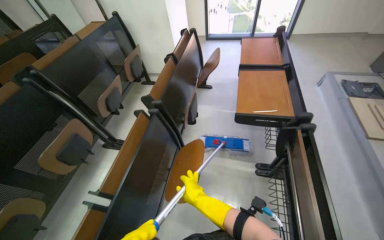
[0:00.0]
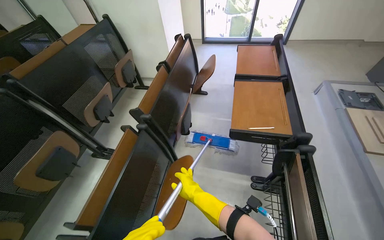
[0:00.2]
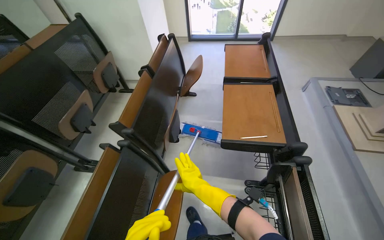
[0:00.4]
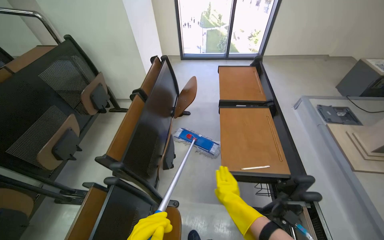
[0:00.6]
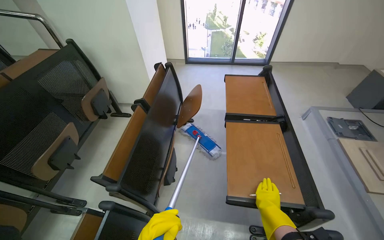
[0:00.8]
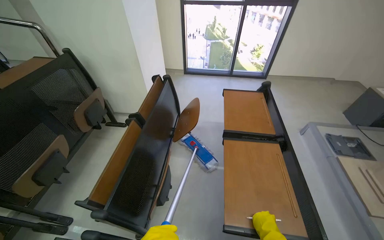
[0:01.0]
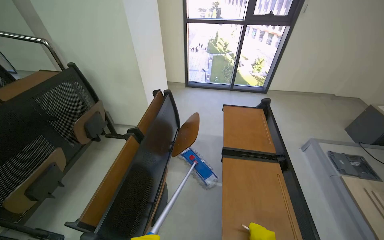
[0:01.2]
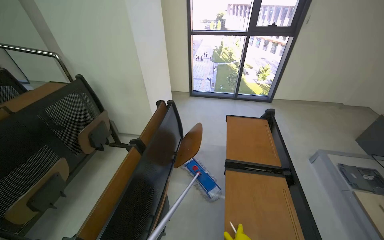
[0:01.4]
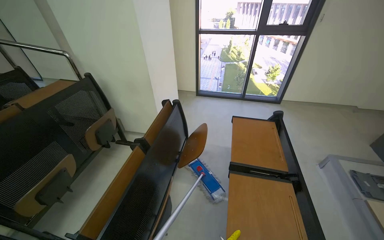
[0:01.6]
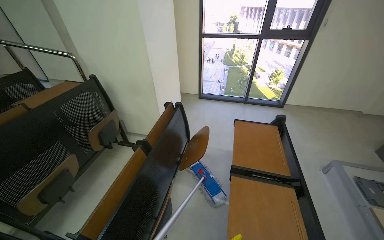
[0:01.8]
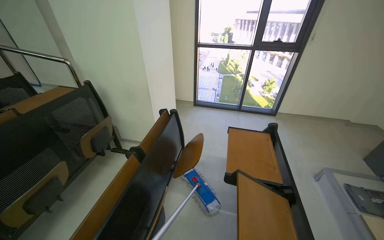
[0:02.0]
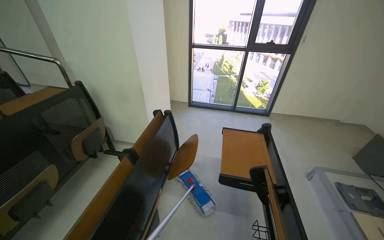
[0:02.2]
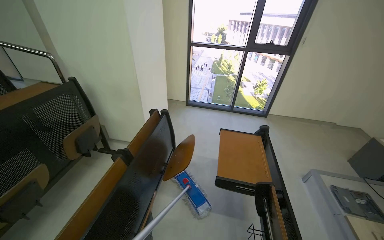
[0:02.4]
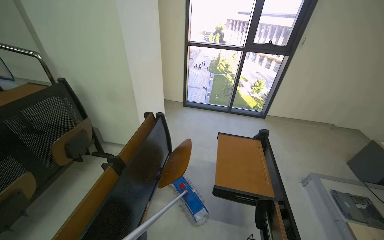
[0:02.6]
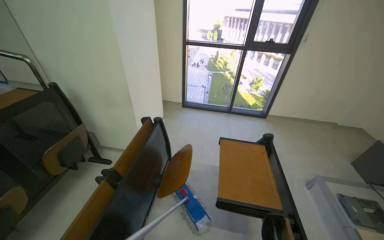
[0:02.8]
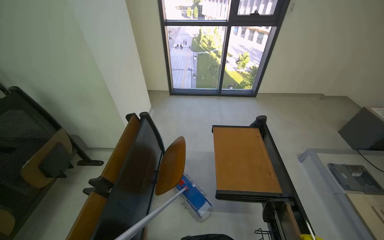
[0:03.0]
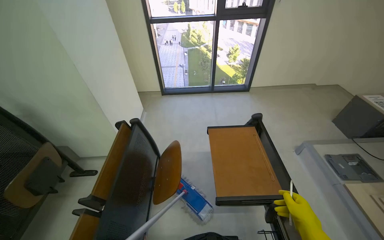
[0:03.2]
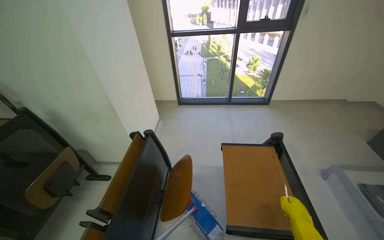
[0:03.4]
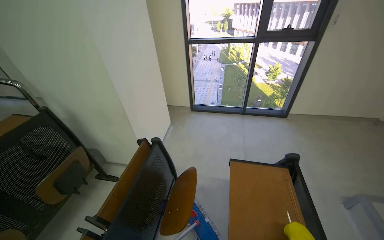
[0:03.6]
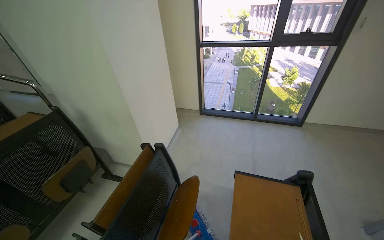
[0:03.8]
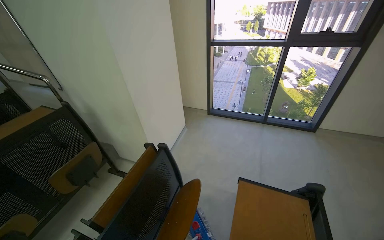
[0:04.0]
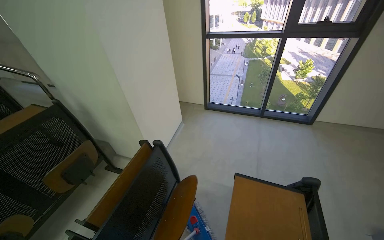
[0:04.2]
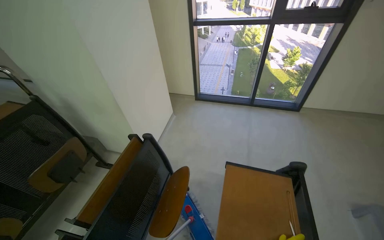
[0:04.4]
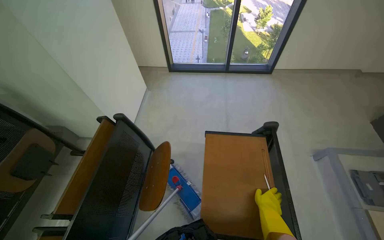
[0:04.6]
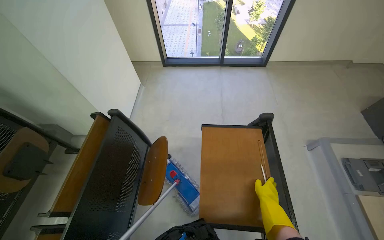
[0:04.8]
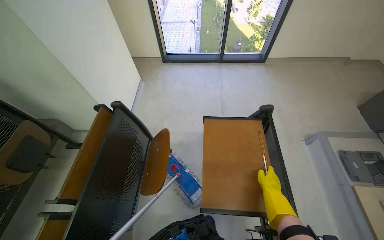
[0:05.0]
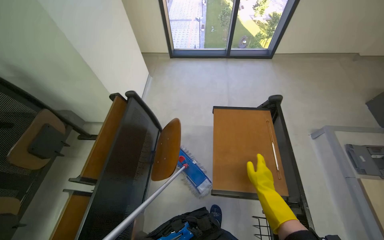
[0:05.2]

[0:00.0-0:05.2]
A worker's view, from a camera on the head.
Job: mopping floor.
The whole recording: Mopping lecture hall floor. The worker mops the floor of the lecture hall, moving the mop through the aisles between seats.
0:00.0 to 0:01.8: The camera is carried about 60 cm. The camera pitches upward, by some 15 degrees.
0:01.8 to 0:03.4: The camera travels roughly 40 cm.
0:03.4 to 0:05.2: The wearer looks roughly 15 degrees further downward.

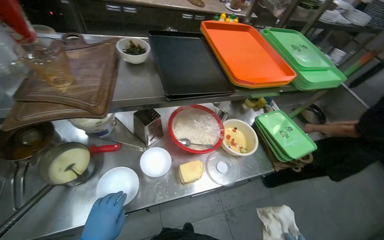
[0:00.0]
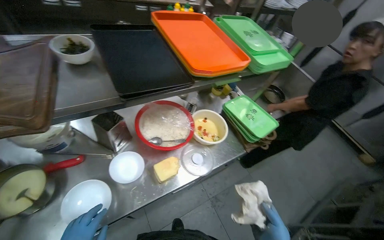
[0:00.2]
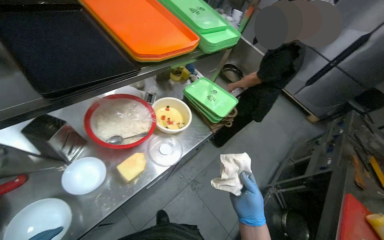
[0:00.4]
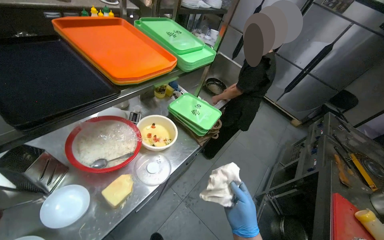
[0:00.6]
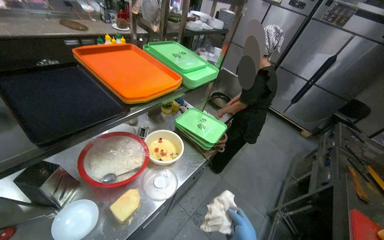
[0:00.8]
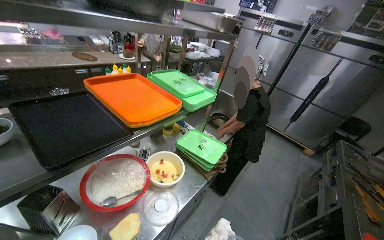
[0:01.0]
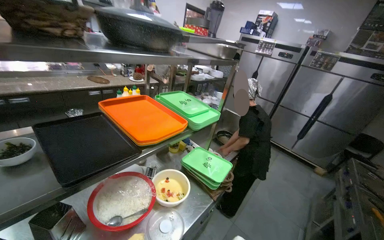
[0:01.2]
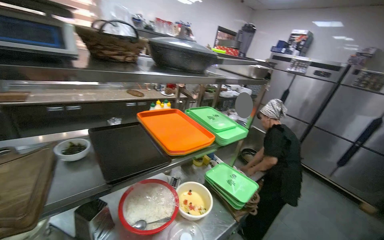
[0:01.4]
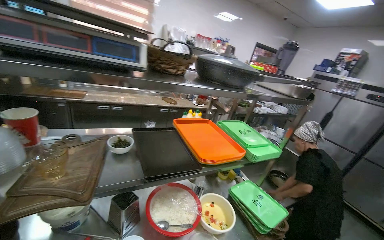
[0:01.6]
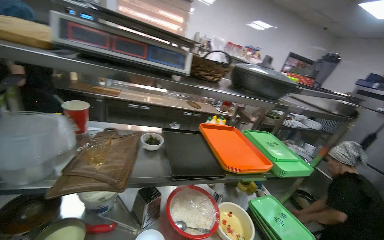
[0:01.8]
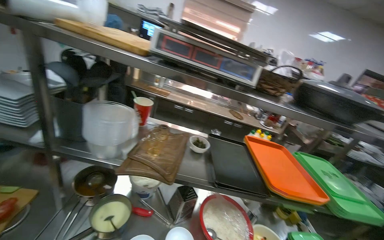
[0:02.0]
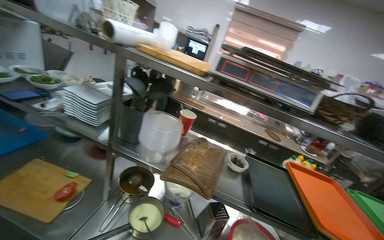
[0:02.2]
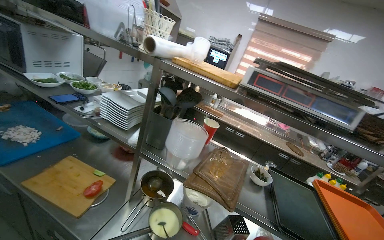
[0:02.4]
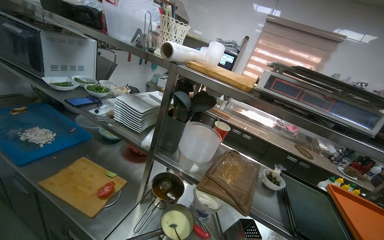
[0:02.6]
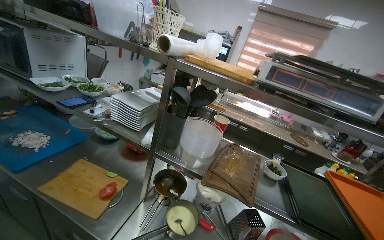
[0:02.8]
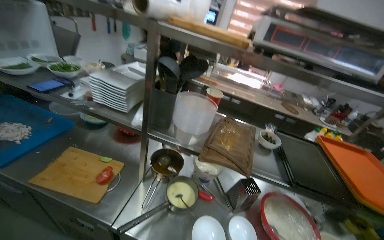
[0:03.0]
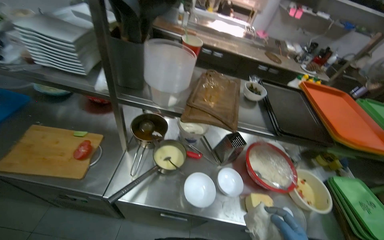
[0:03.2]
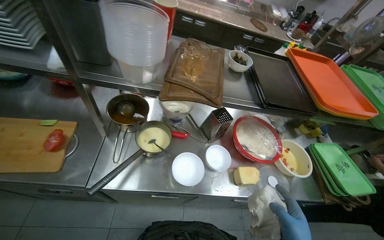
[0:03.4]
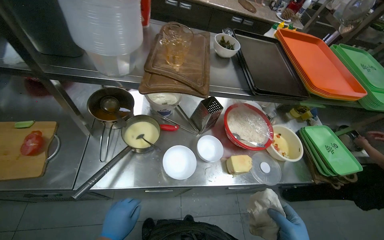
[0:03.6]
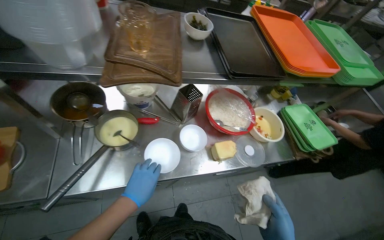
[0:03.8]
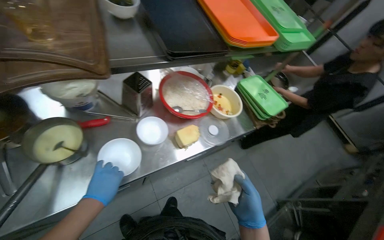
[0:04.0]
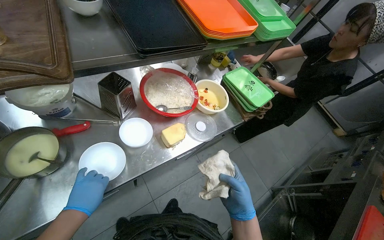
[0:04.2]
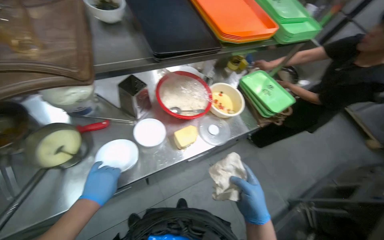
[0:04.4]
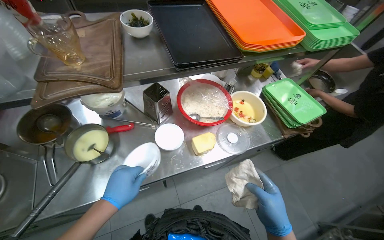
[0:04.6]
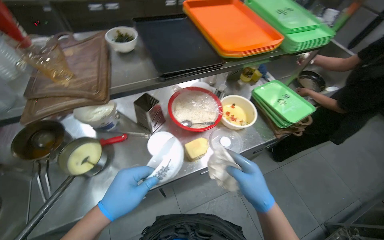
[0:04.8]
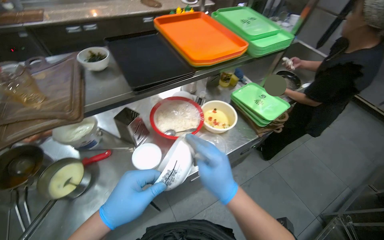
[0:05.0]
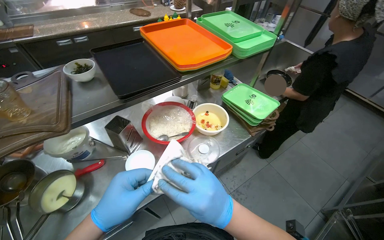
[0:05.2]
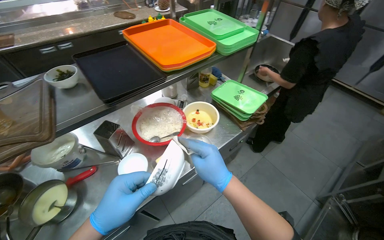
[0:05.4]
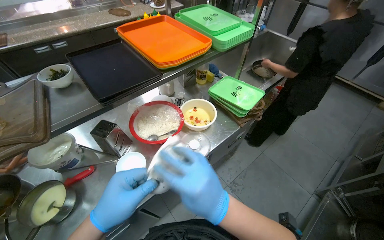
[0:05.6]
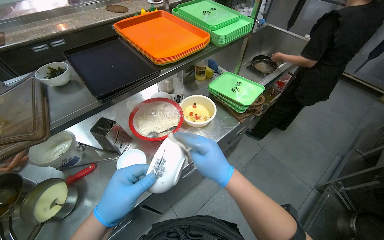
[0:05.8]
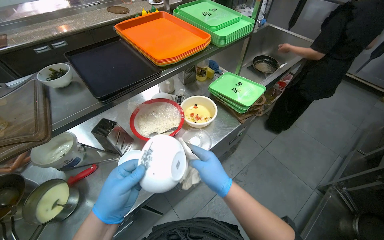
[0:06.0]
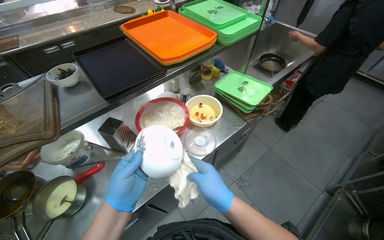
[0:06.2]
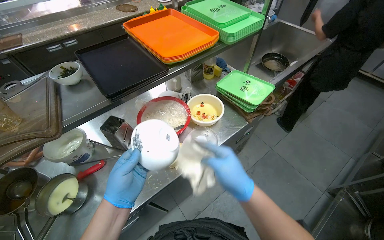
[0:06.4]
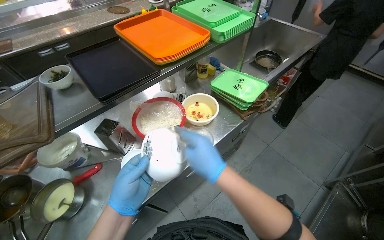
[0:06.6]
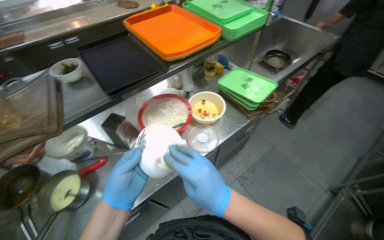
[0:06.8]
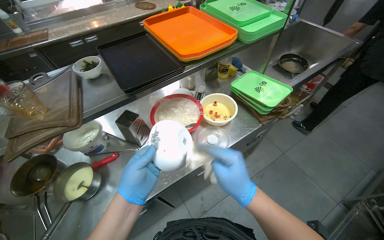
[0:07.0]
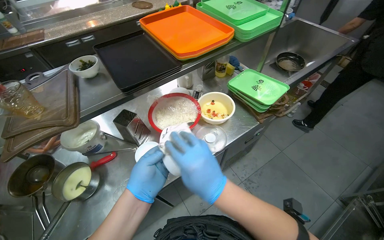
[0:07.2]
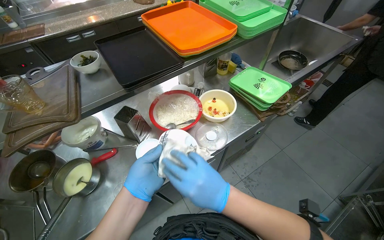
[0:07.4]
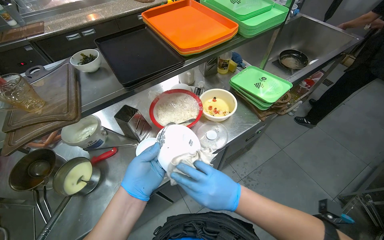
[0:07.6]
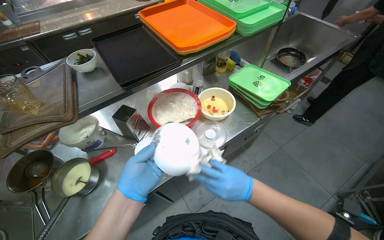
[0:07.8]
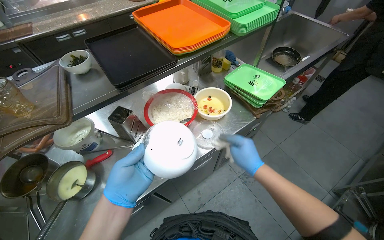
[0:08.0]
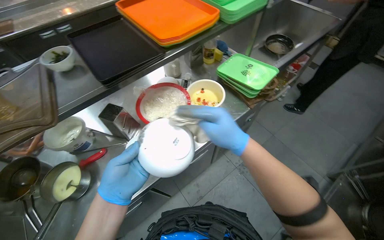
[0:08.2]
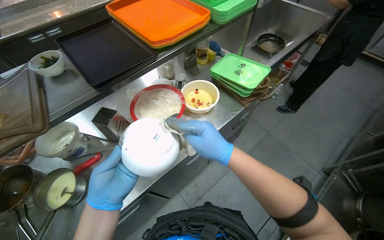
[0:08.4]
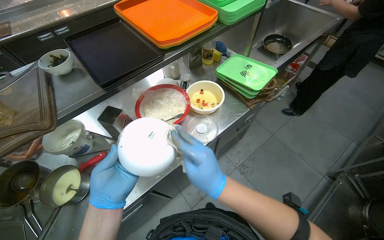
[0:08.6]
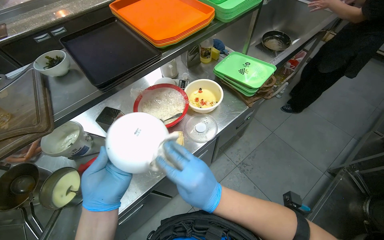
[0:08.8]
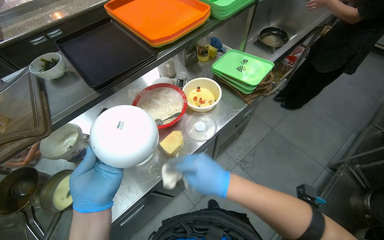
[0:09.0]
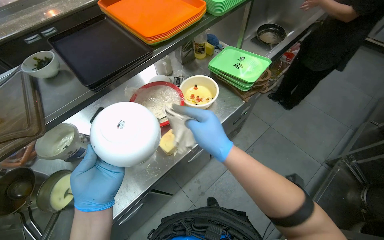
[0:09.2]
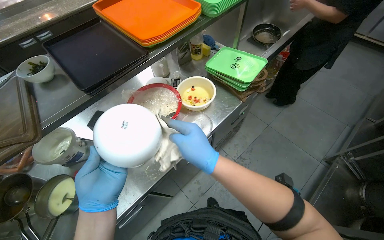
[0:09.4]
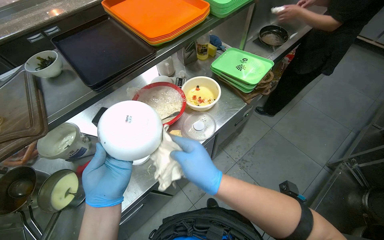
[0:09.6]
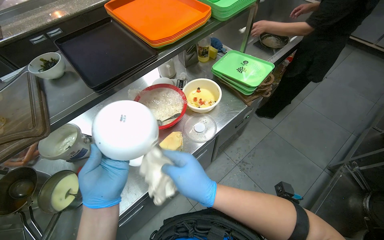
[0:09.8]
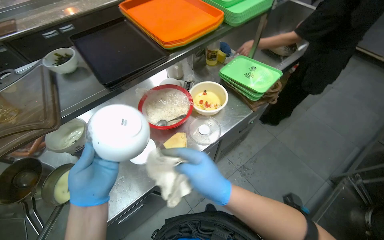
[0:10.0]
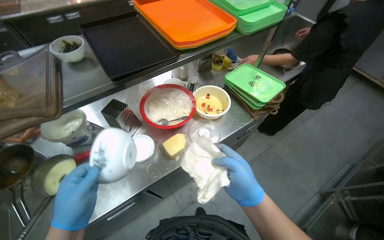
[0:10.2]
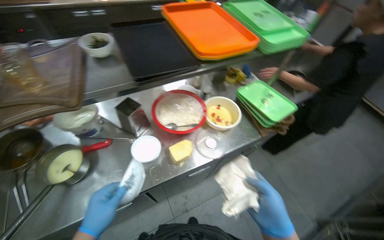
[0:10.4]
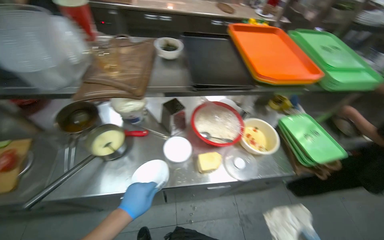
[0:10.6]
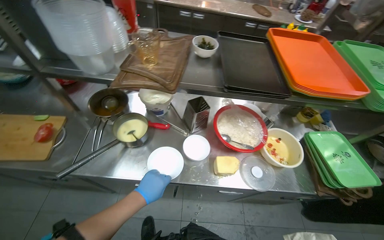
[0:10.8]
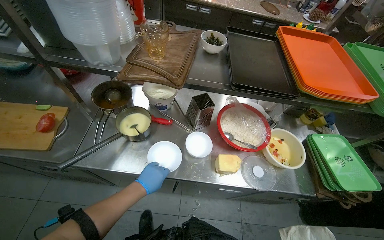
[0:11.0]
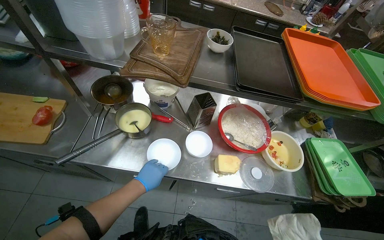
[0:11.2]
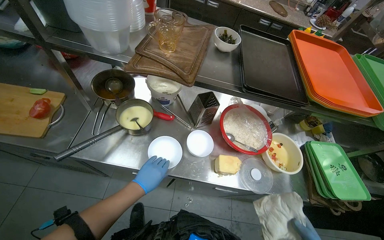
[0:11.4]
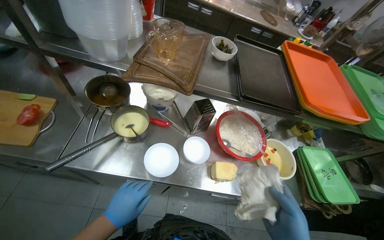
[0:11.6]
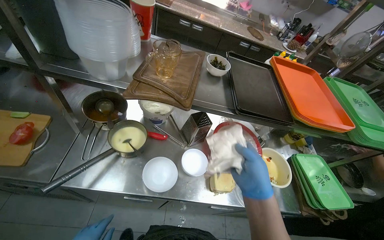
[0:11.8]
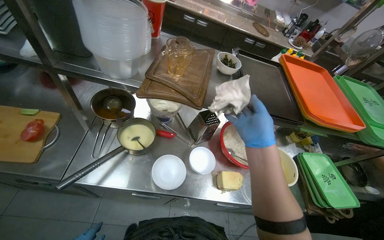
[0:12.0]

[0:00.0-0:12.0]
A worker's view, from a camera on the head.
Job: preparing food.
The whole recording: Scooping items into bowl. The worker scoops small items from a pot into a white bowl.
0:00.0 to 0:01.6: The view tilts roughly 25 degrees upward.
0:01.6 to 0:03.0: The head rotates approximately 40 degrees to the left.
0:03.0 to 0:04.4: The wearer looks some 40 degrees further to the right. The view tips downward by some 40 degrees.
0:04.4 to 0:06.0: The right hand moves up the picture, about 10 cm, while the left hand moves to the right and nearer to the camera, about 20 cm.
0:06.0 to 0:07.6: The hands are busy where they are.
0:07.6 to 0:09.0: The right hand goes up the picture and returns, roughly 10 cm each way.
0:09.0 to 0:10.4: The left hand heads down the picture, covering some 10 cm.
0:10.4 to 0:12.0: The scene rotates clockwise by some 30 degrees.

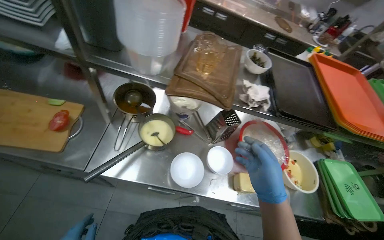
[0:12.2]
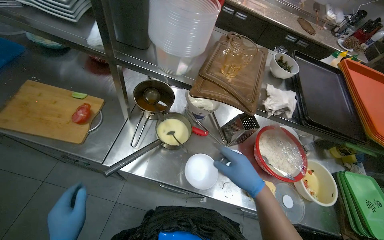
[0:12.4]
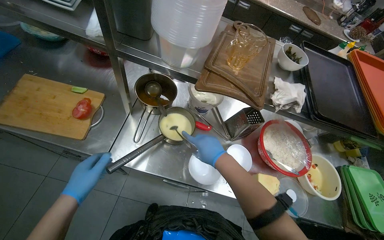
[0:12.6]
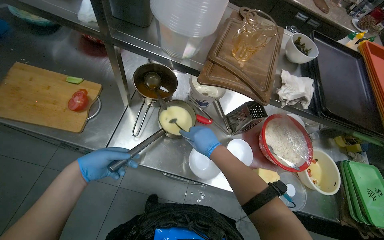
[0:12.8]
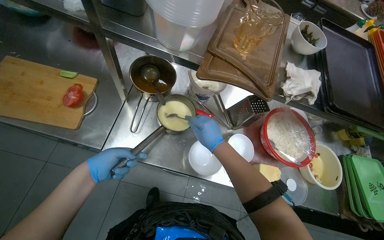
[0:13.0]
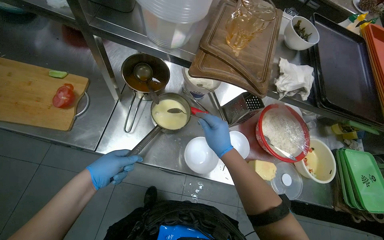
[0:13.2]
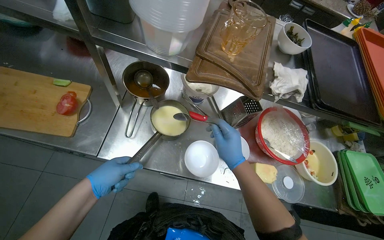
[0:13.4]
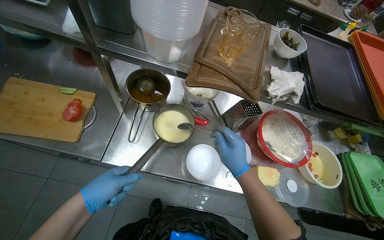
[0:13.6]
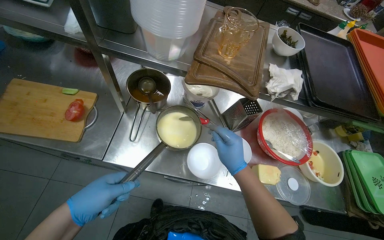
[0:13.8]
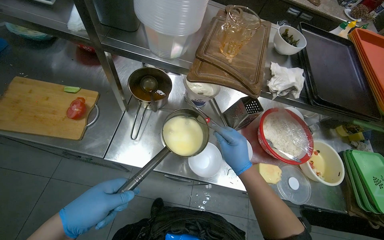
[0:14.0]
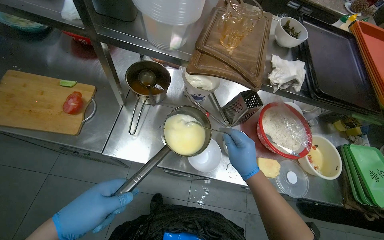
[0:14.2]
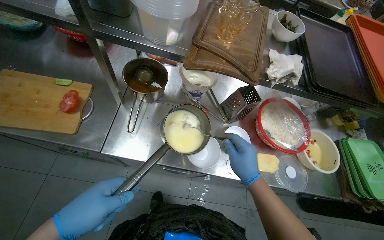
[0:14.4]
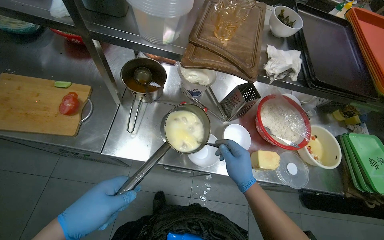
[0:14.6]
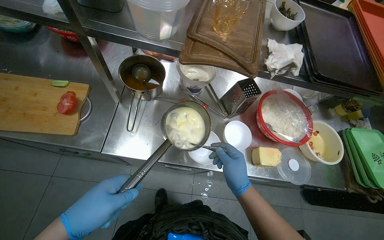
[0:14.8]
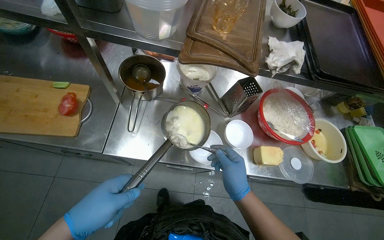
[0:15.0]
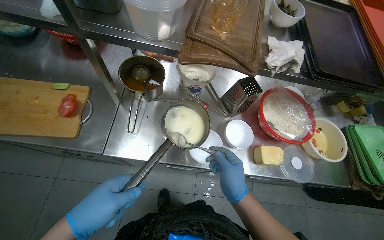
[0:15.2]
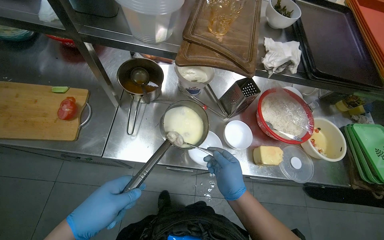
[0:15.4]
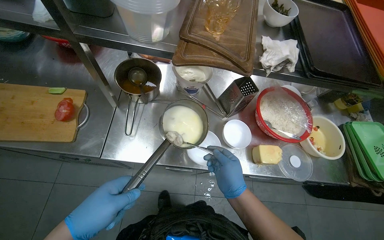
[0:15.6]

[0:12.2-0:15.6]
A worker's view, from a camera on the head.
Job: preparing food.
The whole recording: Scooping items into bowl. The worker scoops small items from a pot into a white bowl.
0:12.2 to 0:13.8: The right hand shifts approximately 15 cm to the left and farther from the camera.
0:13.8 to 0:15.6: The right hand is displaced down the picture by some 10 cm.
